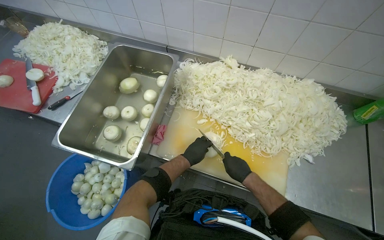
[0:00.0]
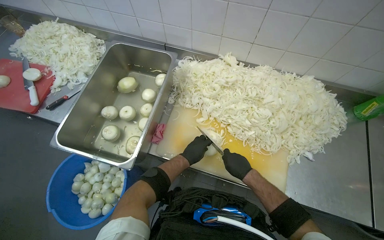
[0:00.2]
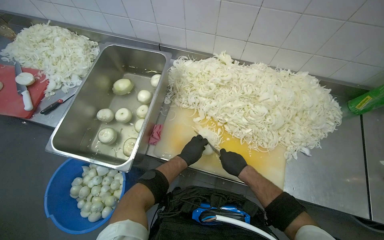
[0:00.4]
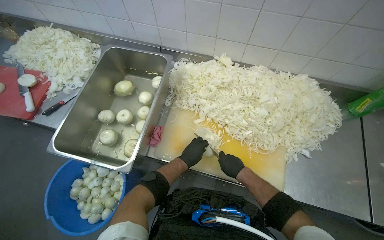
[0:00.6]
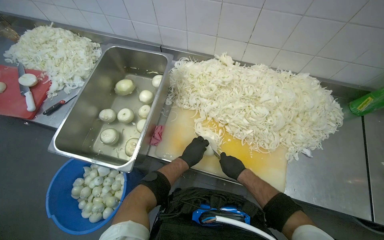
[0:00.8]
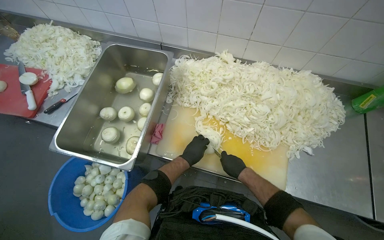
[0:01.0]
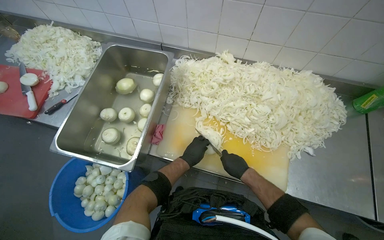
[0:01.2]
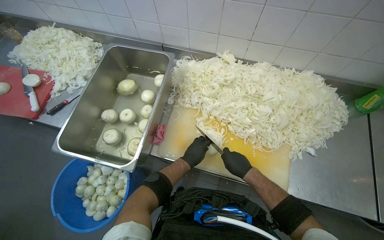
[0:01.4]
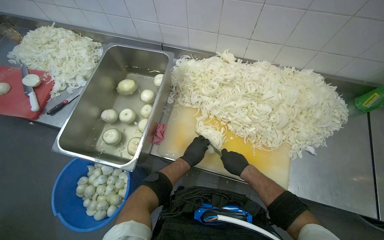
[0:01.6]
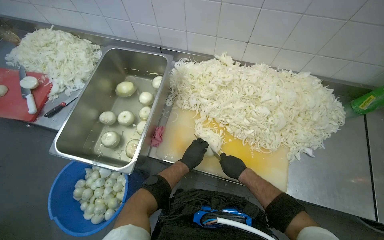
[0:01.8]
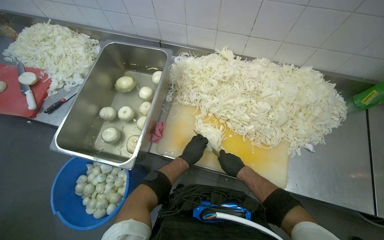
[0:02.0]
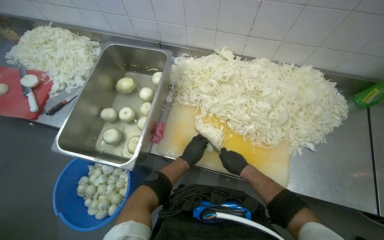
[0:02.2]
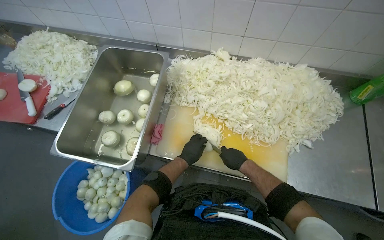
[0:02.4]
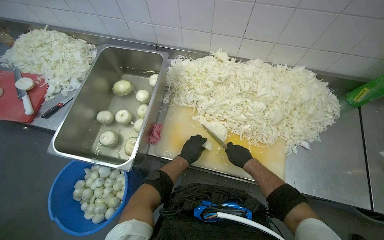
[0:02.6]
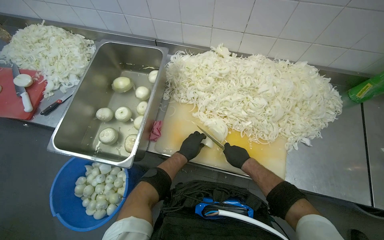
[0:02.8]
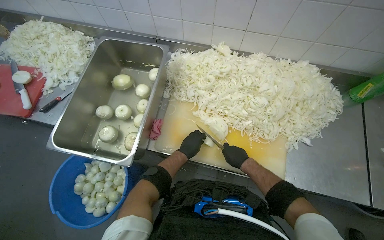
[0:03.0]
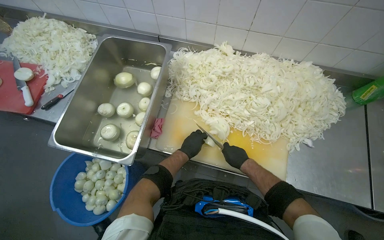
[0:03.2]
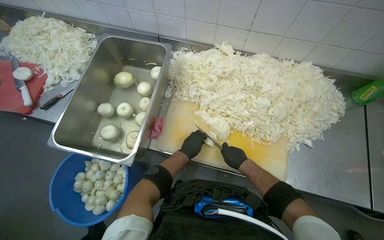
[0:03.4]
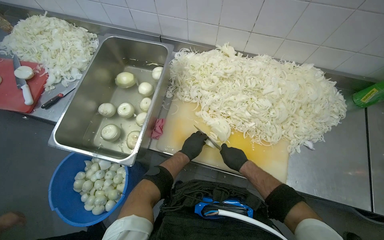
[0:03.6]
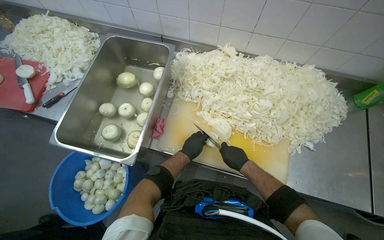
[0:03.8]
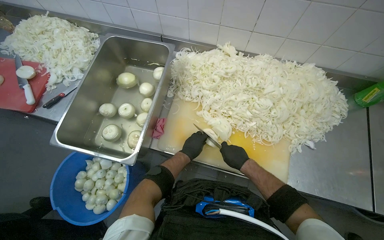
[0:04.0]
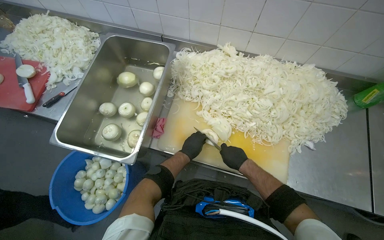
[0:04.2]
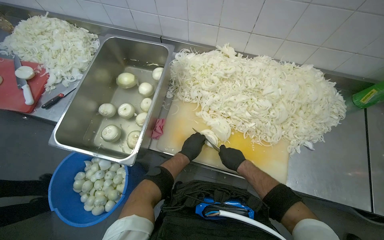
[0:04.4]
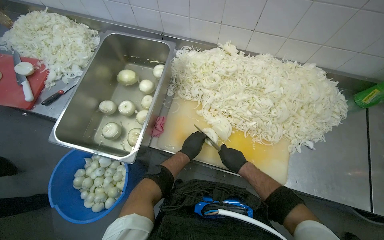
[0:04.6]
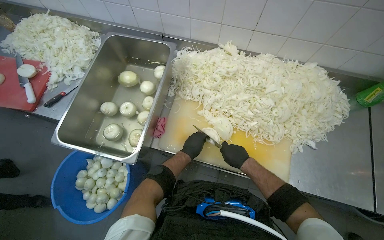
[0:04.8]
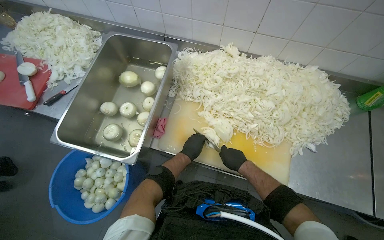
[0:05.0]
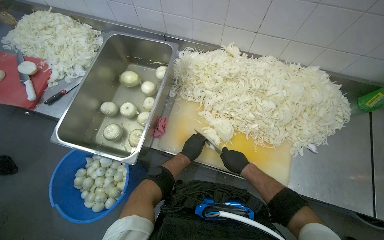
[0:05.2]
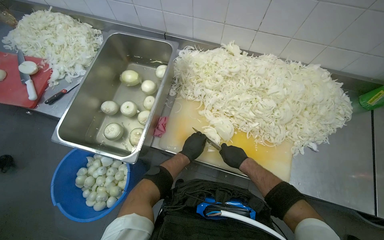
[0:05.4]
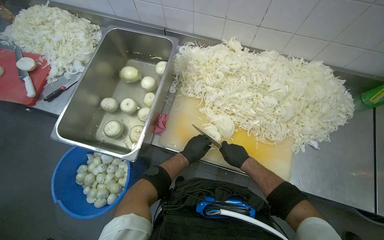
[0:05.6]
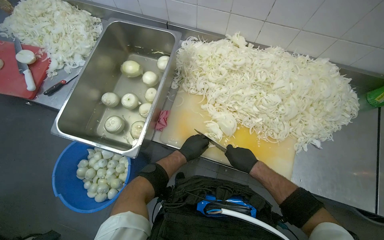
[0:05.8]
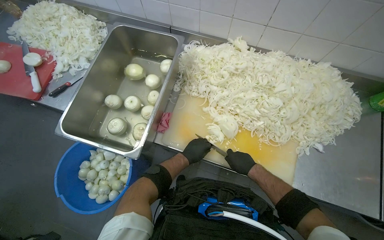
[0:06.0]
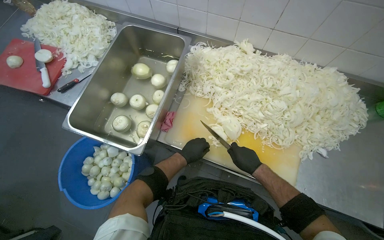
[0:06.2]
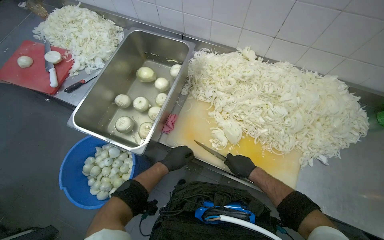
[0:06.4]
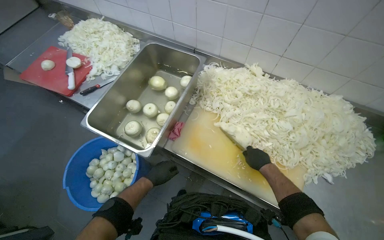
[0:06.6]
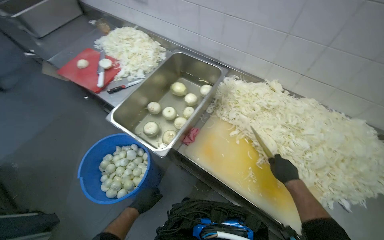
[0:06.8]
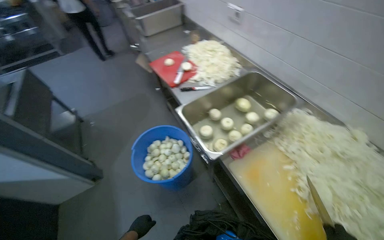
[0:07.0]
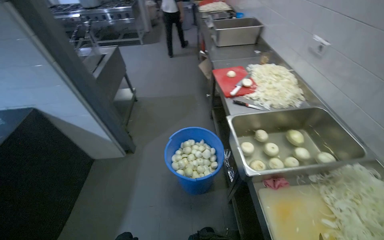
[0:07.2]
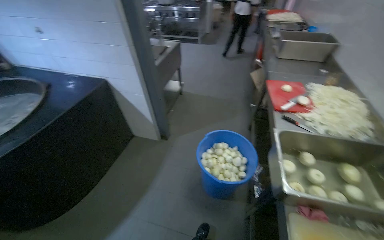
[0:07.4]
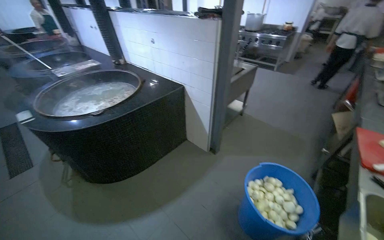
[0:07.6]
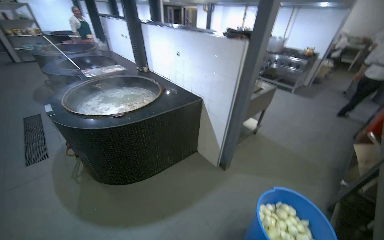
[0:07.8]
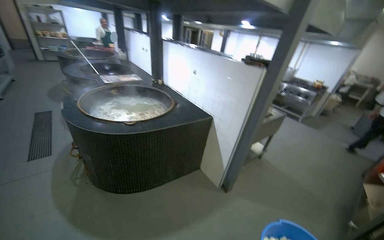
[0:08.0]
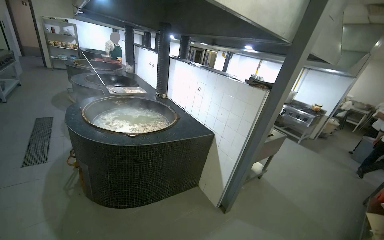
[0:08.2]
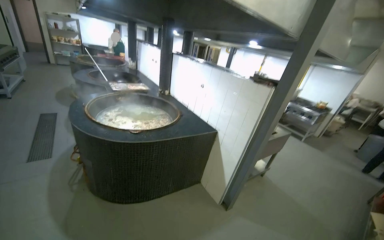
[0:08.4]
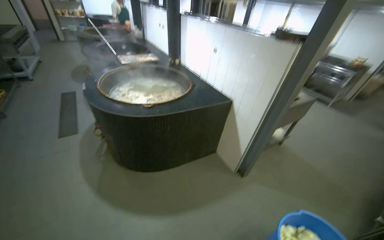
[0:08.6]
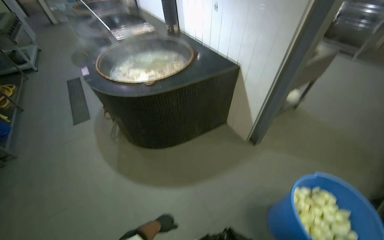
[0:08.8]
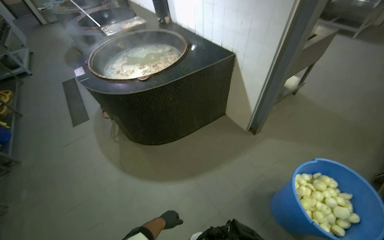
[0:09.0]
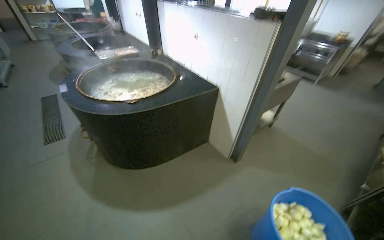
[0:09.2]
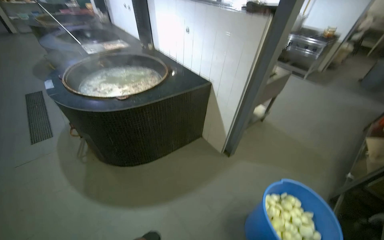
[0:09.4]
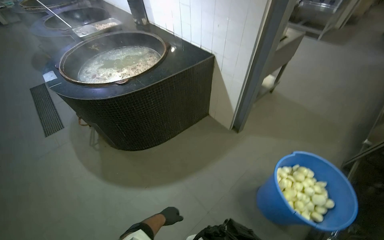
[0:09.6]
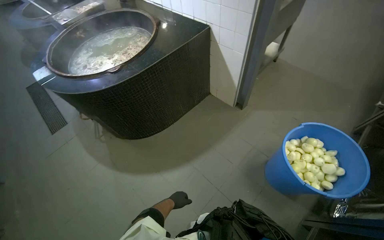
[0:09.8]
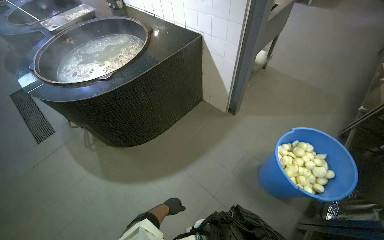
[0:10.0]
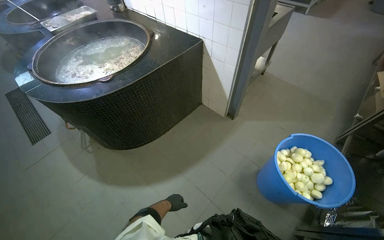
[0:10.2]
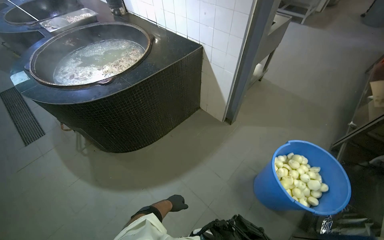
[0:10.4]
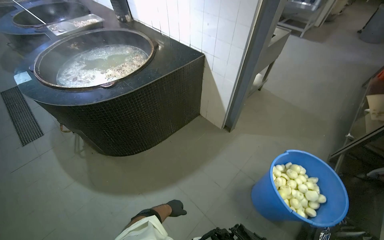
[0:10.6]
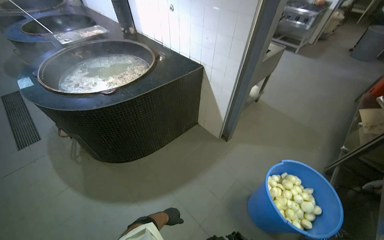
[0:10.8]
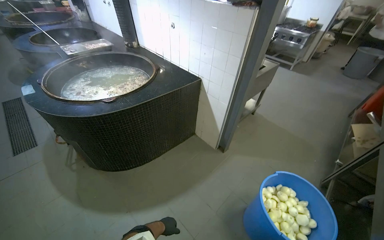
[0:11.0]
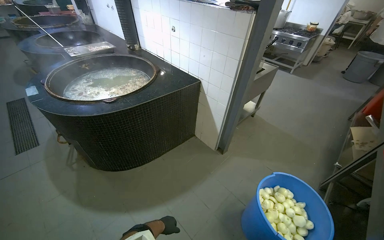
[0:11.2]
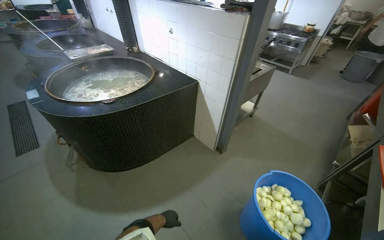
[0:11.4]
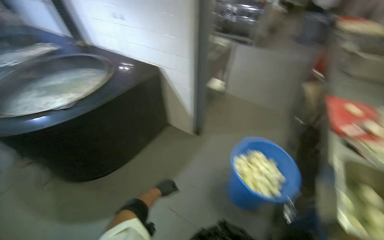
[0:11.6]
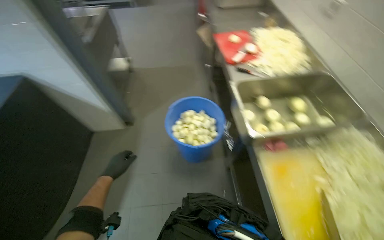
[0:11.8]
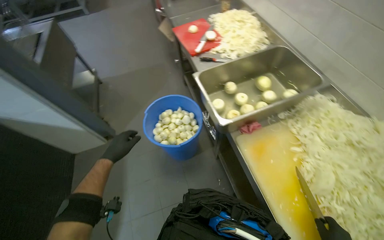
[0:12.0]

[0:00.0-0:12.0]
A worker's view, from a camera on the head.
Job: preparing food.
The whole recording: Slicing onions on cutting board. The worker slices onions into thin rings on a cutting board.
0:00.0 to 0:06.0: The hands stay close to where they were, moving slightly.
0:06.0 to 0:07.6: The head turns to the left by approximately 110 degrees. The view tilts about 25 degrees upward.
0:09.0 to 0:10.4: The left hand travels nearer to the camera and back again, roughly 10 cm each way.
0:10.4 to 0:12.0: The wearer moves roughly 40 cm. The wearer looks roughly 60 degrees further to the right.

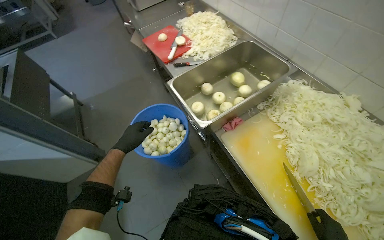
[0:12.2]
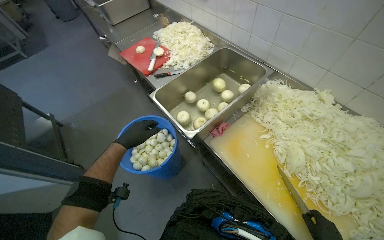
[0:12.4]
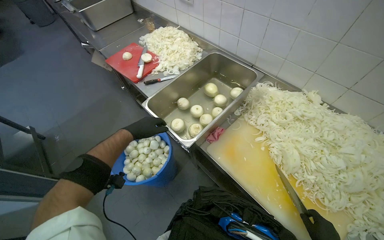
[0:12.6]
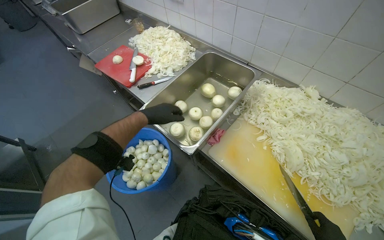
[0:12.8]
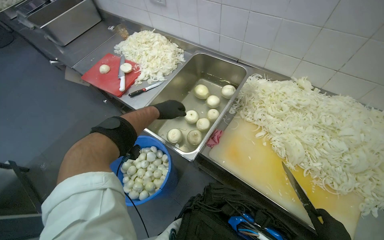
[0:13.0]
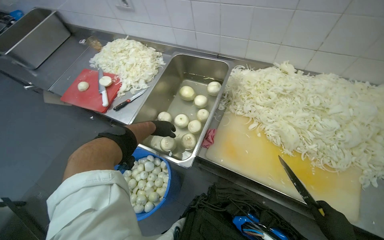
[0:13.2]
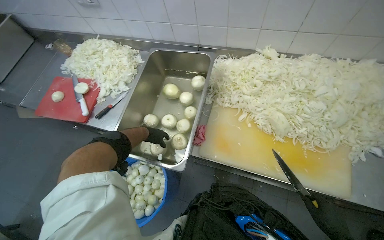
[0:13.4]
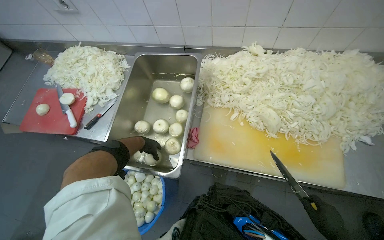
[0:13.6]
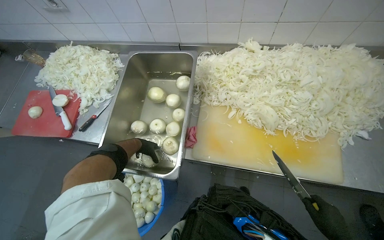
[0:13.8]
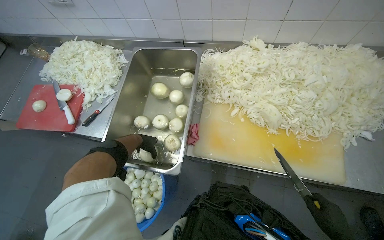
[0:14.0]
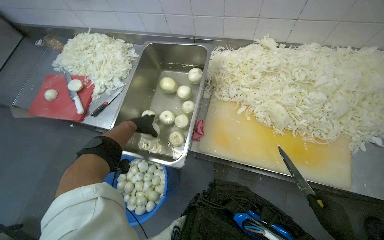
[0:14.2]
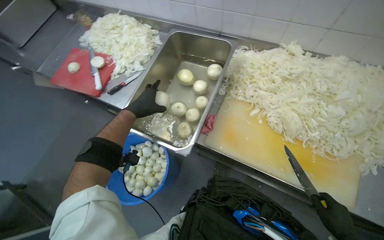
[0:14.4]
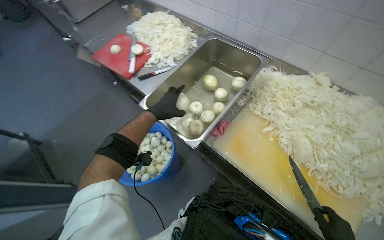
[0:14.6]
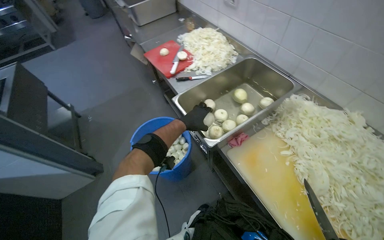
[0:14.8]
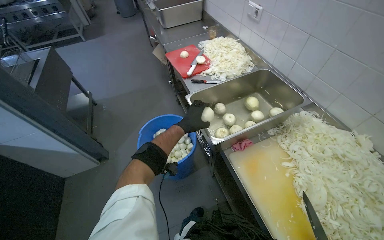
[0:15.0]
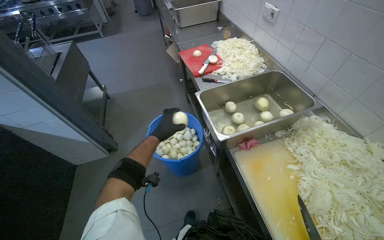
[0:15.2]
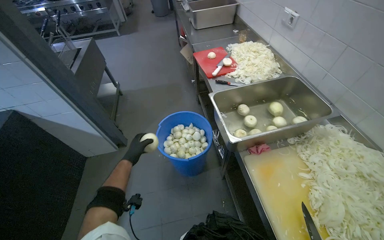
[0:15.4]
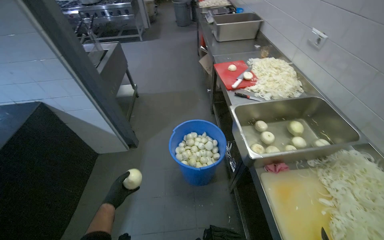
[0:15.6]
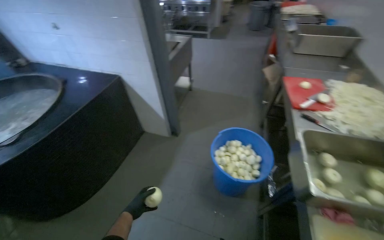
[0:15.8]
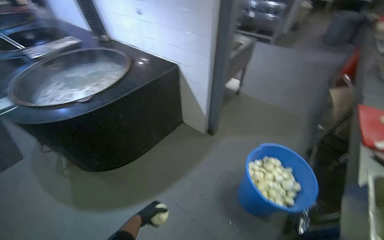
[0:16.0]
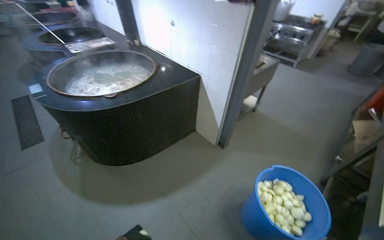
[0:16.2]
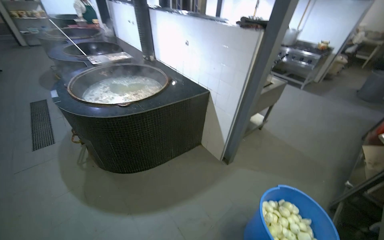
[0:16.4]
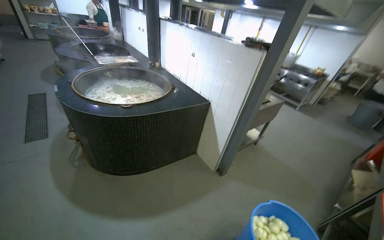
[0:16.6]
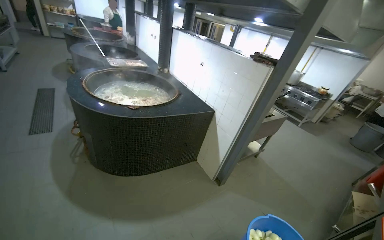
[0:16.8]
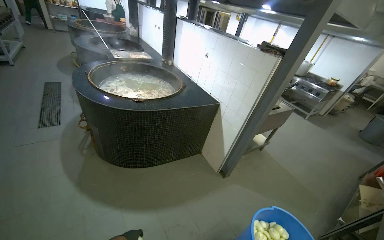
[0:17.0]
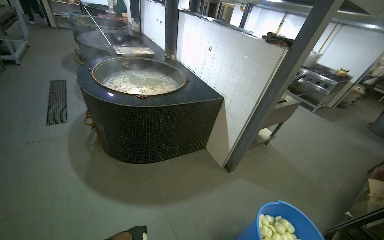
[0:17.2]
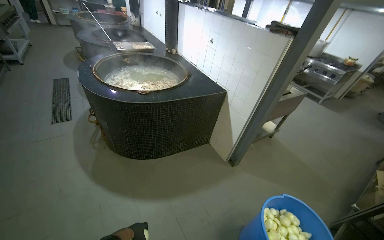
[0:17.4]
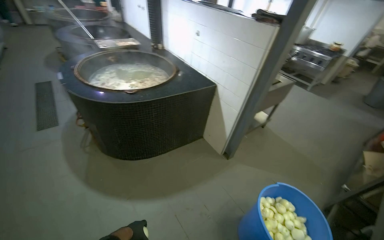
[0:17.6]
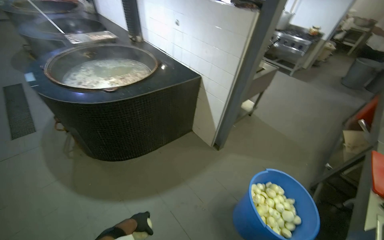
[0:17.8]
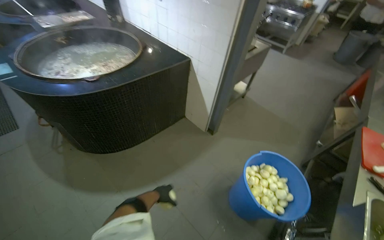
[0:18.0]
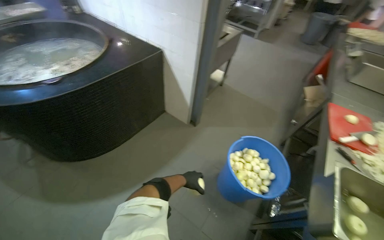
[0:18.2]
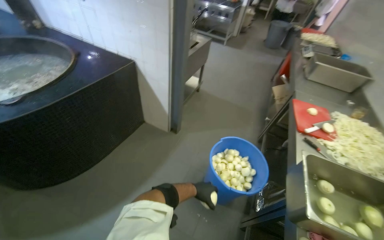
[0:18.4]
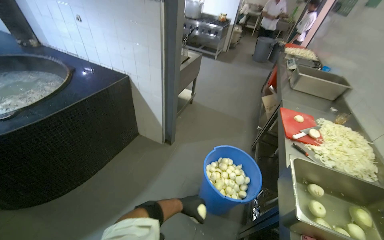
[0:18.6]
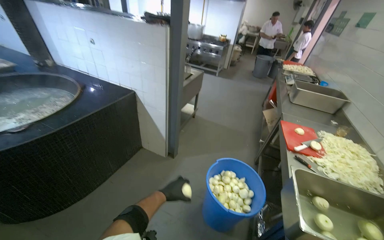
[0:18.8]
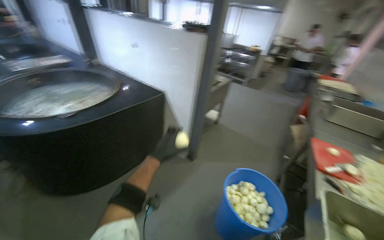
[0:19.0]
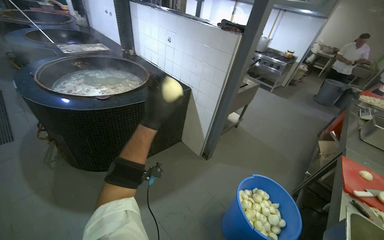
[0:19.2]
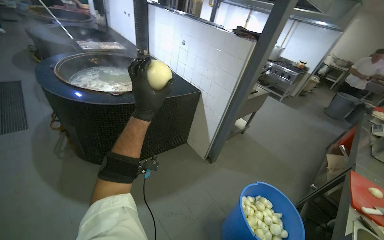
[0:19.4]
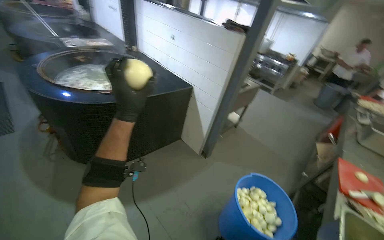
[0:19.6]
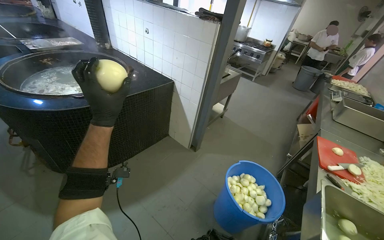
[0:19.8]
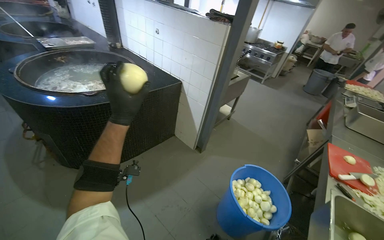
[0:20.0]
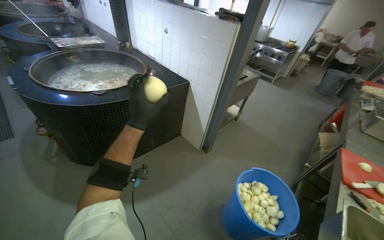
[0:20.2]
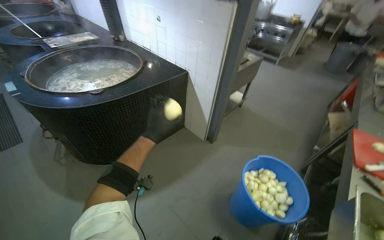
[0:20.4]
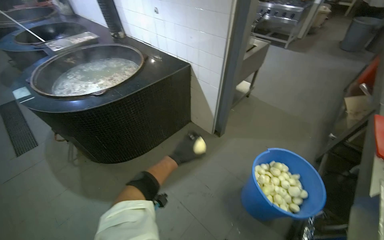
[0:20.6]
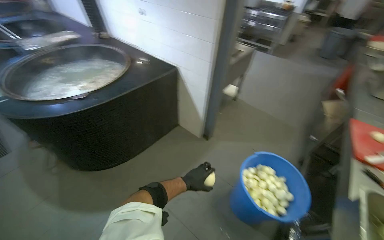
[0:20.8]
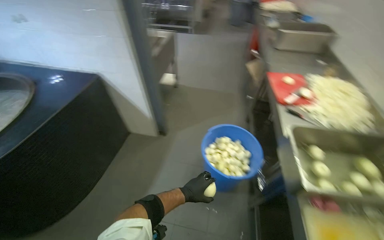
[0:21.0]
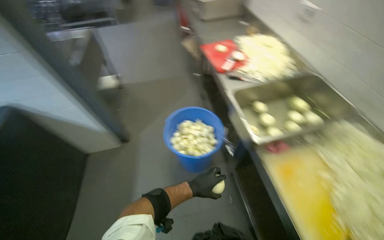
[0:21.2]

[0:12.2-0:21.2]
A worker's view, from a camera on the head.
Job: preparing food.
The whole recording: Slicing onions on cutting board. The worker slices onions into thin rings on a cutting board.
0:12.2 to 0:13.8: The wearer looks approximately 50 degrees further to the right.
0:13.8 to 0:15.2: The head turns to the left by roughly 65 degrees.
0:15.2 to 0:16.6: The head rotates some 70 degrees to the left. The view tips upward by about 15 degrees.
0:16.6 to 0:18.2: The camera pitches downward, by roughly 20 degrees.
0:18.2 to 0:19.8: The view tilts about 10 degrees upward. The left hand is displaced nearer to the camera, up the picture and to the left by roughly 50 cm.
0:19.8 to 0:21.2: The wearer looks some 50 degrees further to the right. The view tilts roughly 15 degrees downward.
